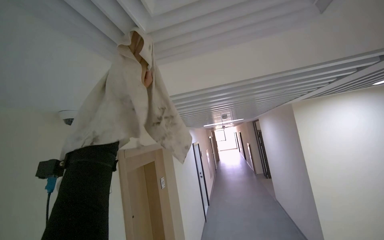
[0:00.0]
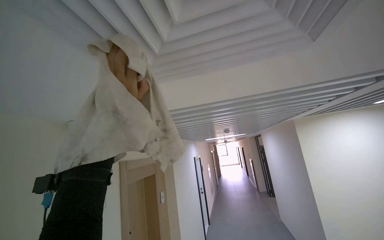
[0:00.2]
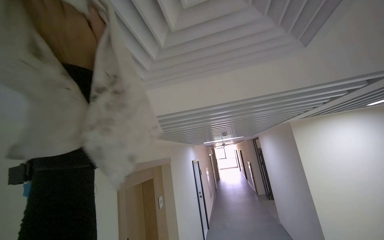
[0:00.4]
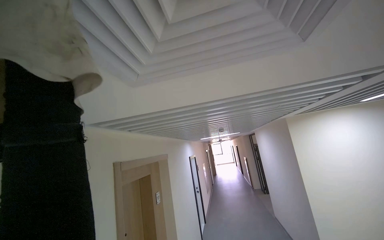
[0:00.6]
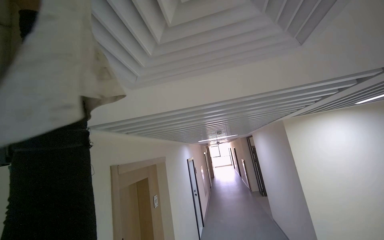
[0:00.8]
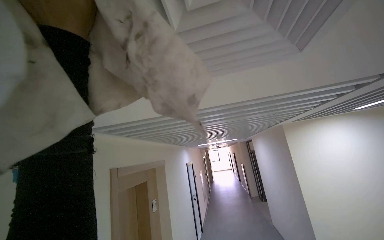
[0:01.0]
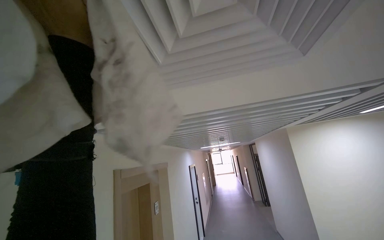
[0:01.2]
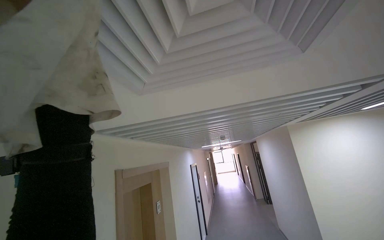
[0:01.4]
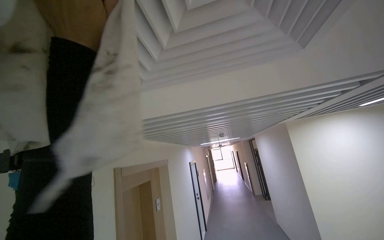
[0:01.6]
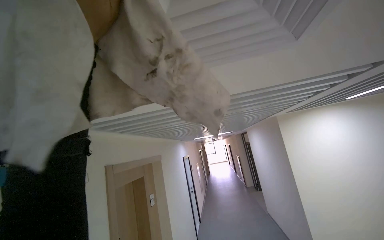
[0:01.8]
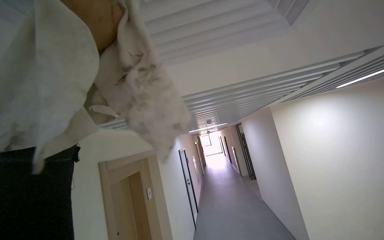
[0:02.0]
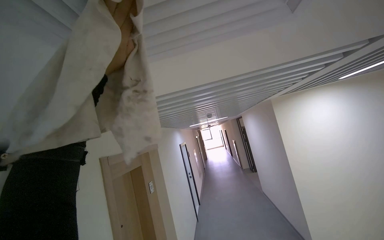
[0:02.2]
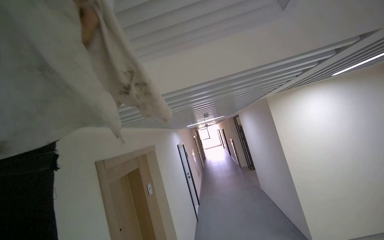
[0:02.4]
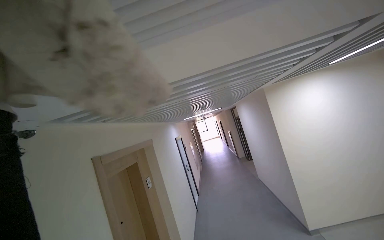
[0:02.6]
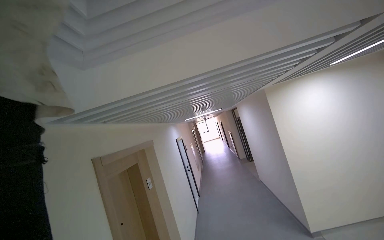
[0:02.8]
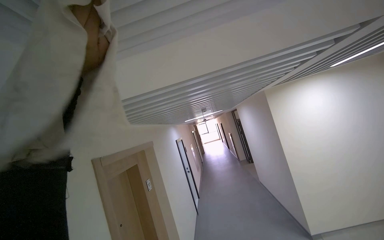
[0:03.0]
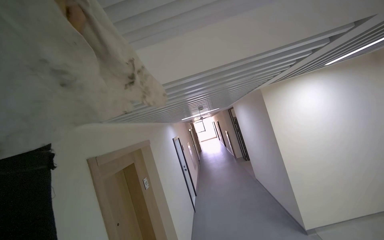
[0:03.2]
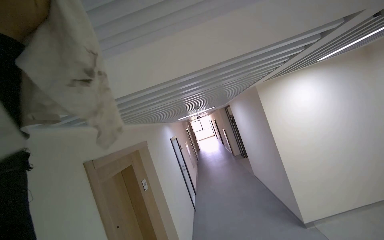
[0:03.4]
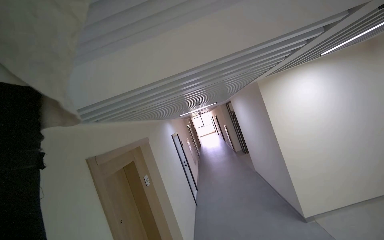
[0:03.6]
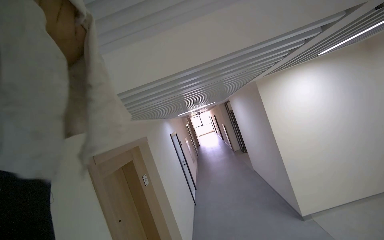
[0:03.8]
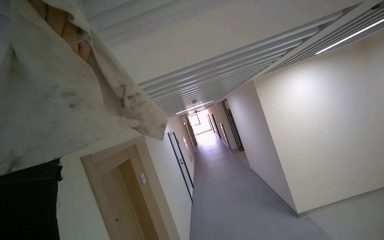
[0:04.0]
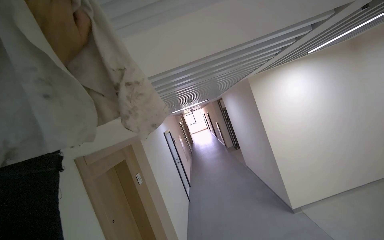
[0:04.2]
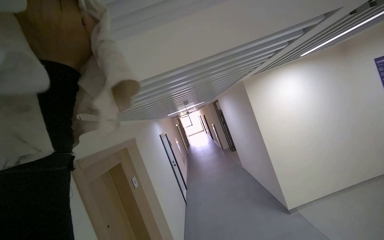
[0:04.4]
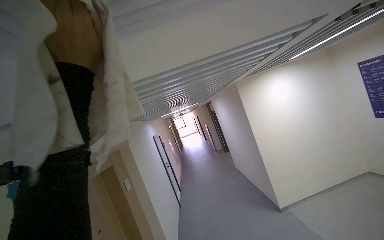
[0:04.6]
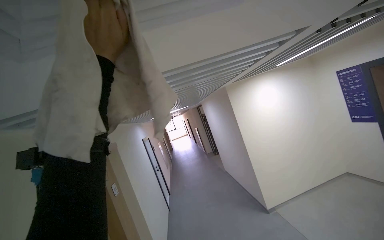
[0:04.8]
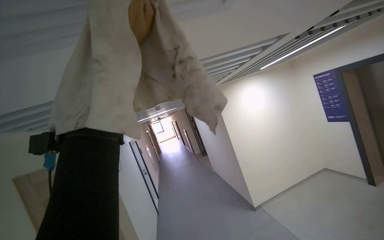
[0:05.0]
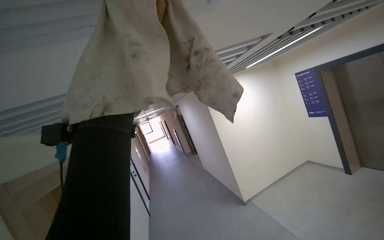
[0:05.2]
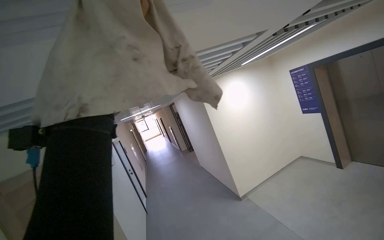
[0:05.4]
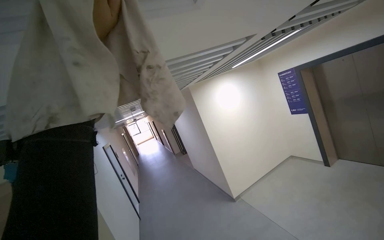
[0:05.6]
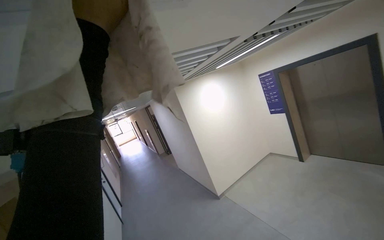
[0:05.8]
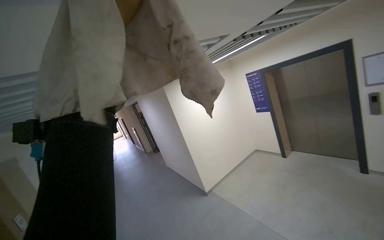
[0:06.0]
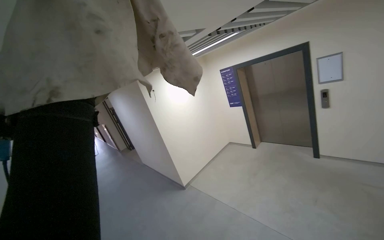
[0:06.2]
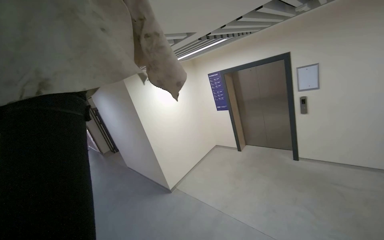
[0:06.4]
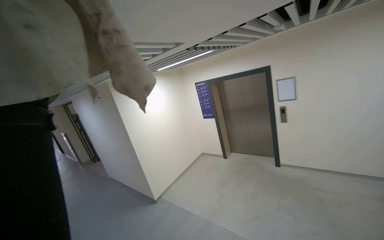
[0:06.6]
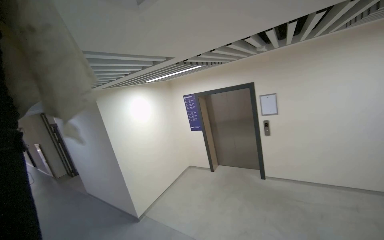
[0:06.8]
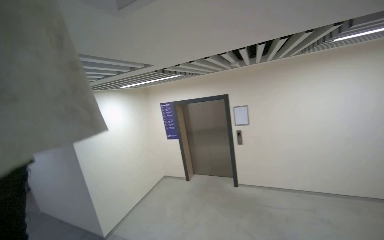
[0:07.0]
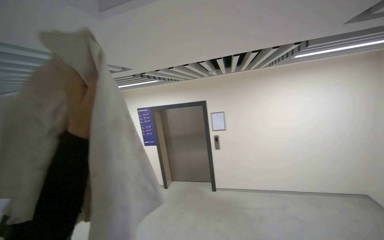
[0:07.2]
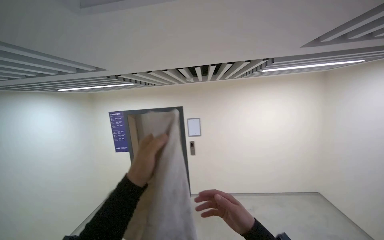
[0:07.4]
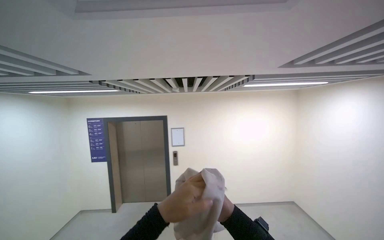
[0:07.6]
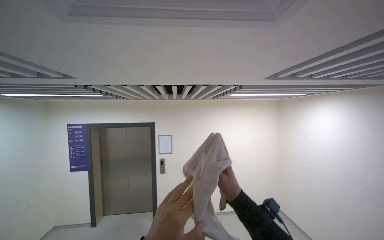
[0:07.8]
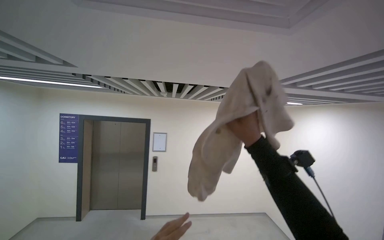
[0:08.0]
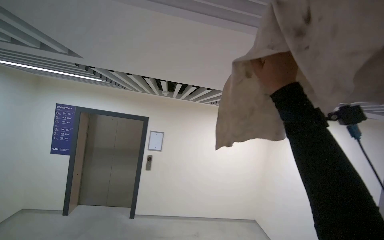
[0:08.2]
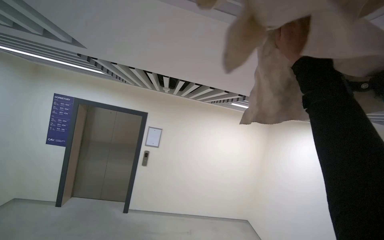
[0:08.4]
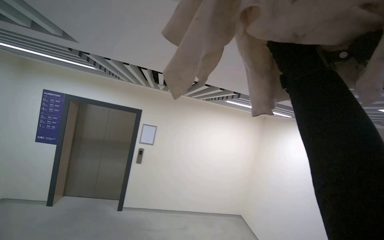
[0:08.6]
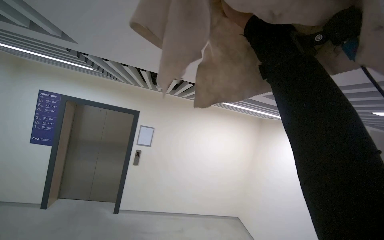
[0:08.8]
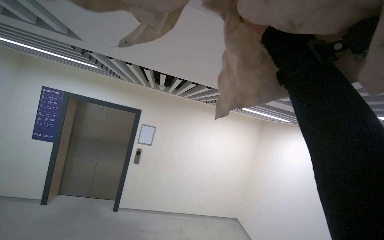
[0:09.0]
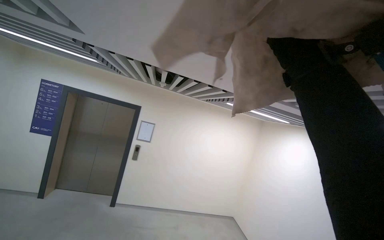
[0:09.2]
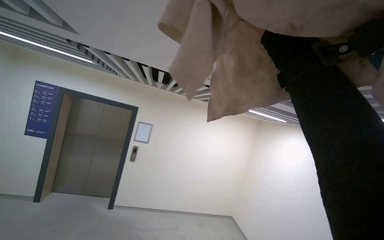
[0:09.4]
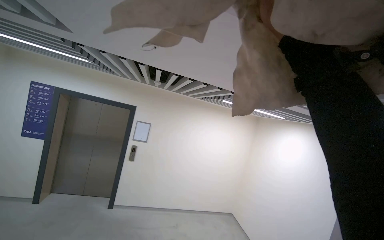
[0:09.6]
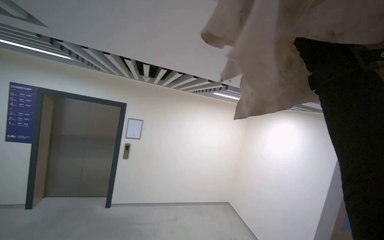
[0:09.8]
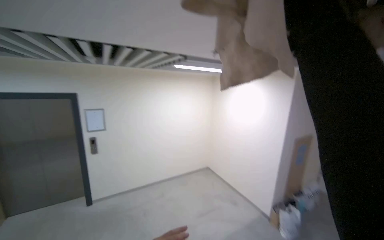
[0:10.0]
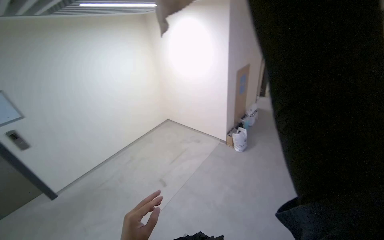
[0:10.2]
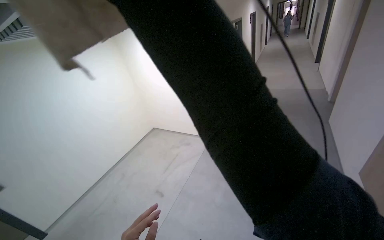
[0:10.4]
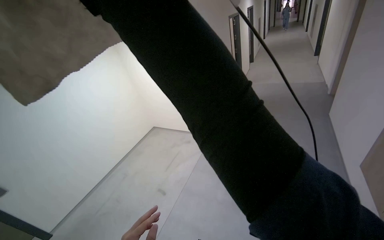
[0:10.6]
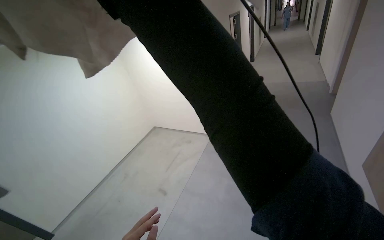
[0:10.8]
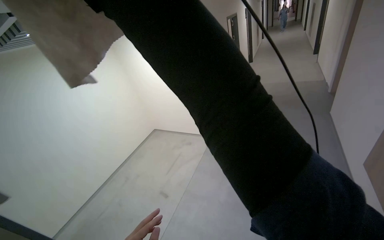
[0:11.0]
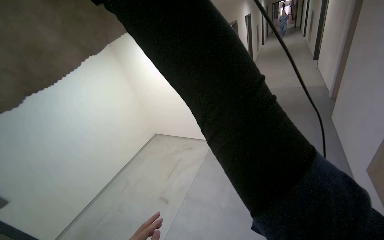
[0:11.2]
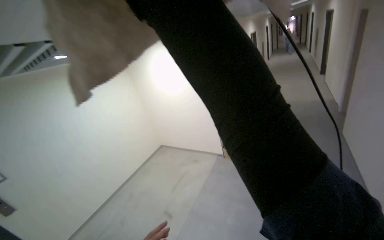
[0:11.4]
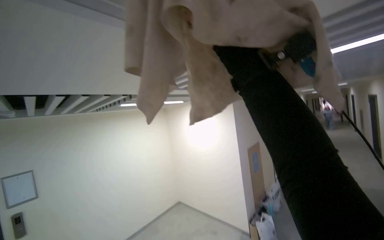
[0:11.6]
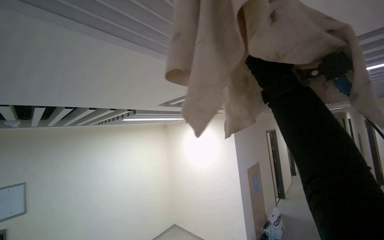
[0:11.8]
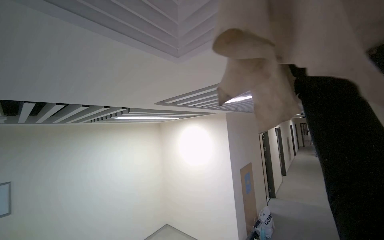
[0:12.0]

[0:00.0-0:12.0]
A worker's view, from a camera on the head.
Job: wiping surfaces.
The whole recording: Wiping ceiling vents. The worker wipes the ceiling vents with a cloth.
0:04.4 to 0:06.0: The camera sweeps to the right, by roughly 30 degrees.
0:06.0 to 0:07.6: The camera is aimed some 60 degrees further to the right. The camera pitches upward, by about 20 degrees.
0:10.4 to 0:12.0: The wearer looks some 15 degrees further upward.

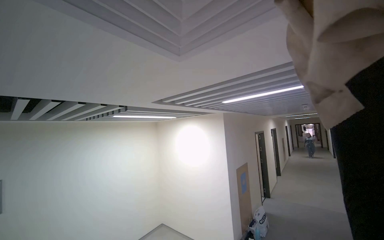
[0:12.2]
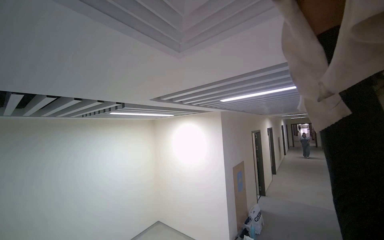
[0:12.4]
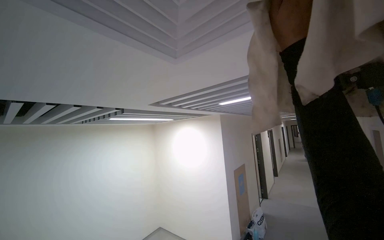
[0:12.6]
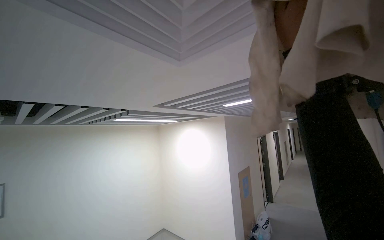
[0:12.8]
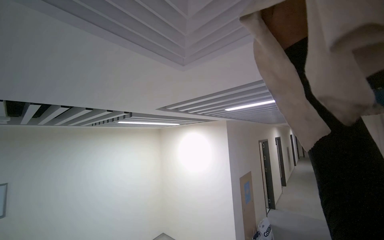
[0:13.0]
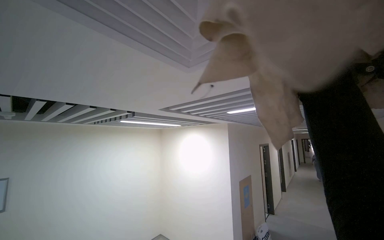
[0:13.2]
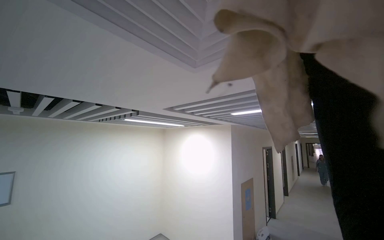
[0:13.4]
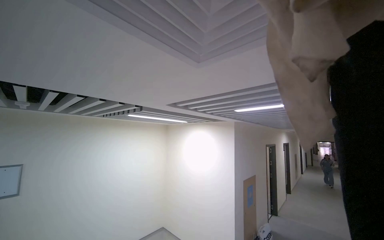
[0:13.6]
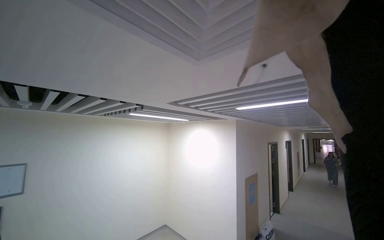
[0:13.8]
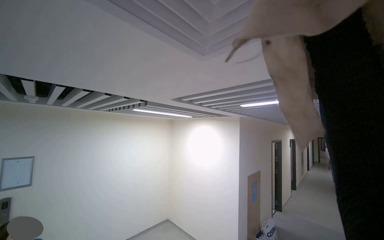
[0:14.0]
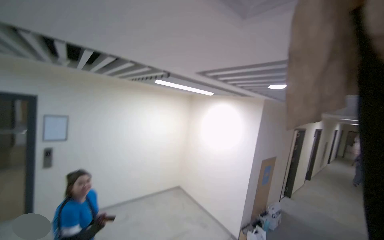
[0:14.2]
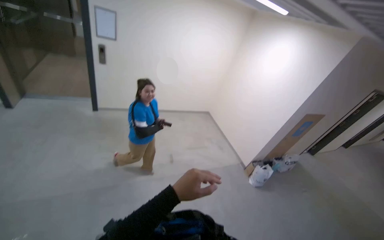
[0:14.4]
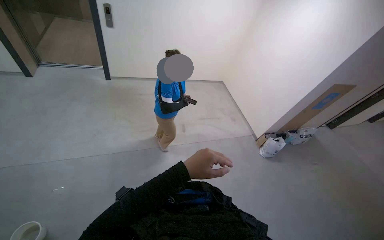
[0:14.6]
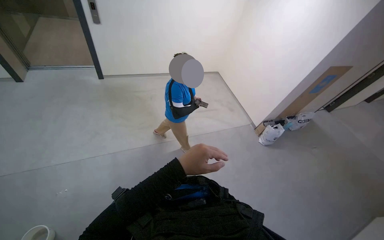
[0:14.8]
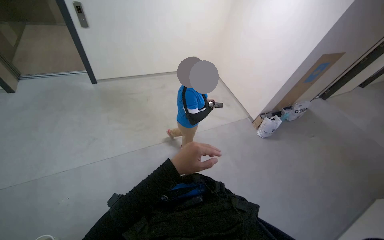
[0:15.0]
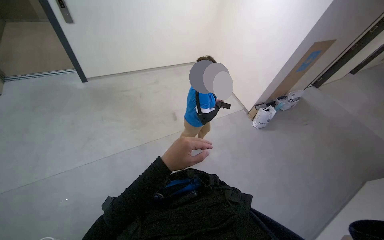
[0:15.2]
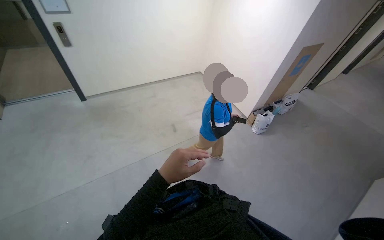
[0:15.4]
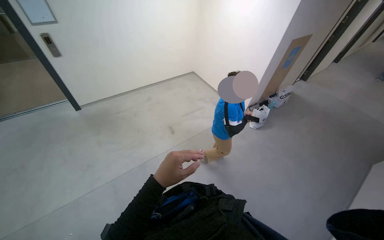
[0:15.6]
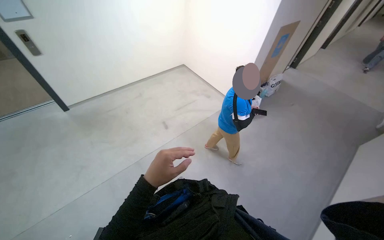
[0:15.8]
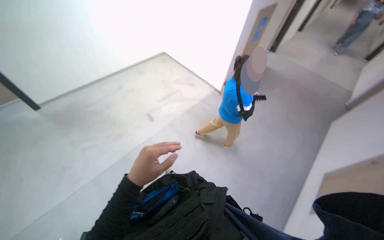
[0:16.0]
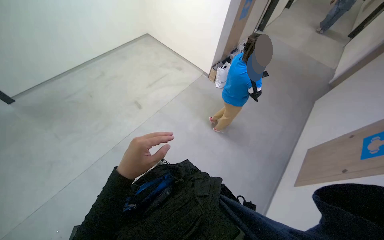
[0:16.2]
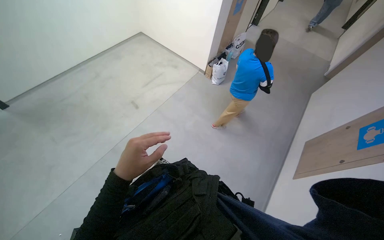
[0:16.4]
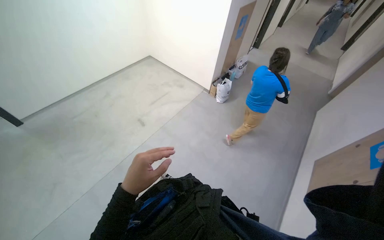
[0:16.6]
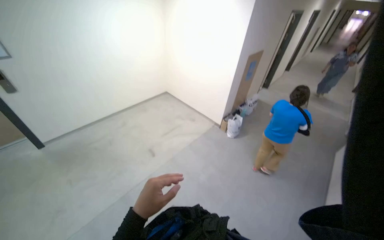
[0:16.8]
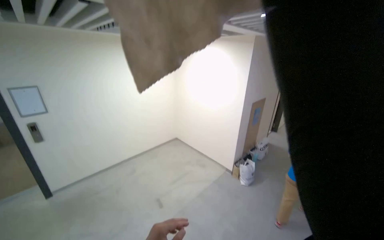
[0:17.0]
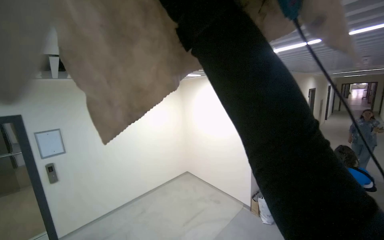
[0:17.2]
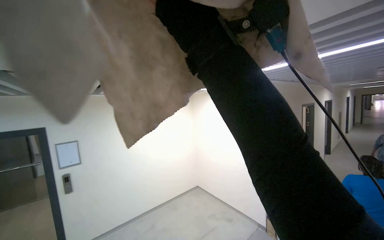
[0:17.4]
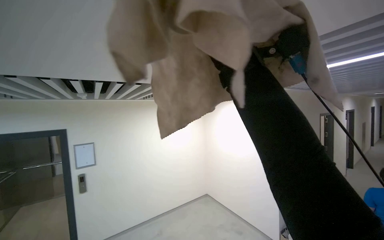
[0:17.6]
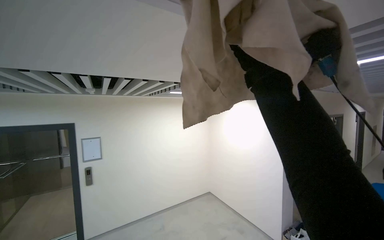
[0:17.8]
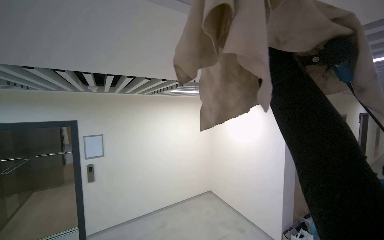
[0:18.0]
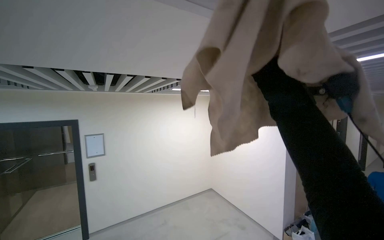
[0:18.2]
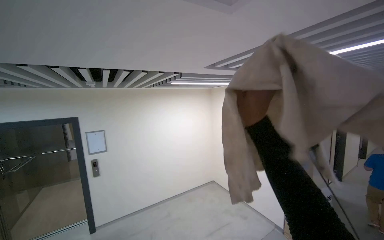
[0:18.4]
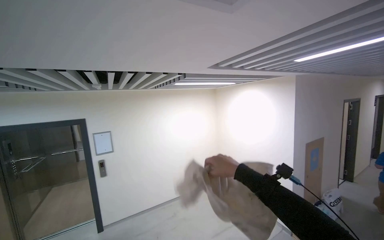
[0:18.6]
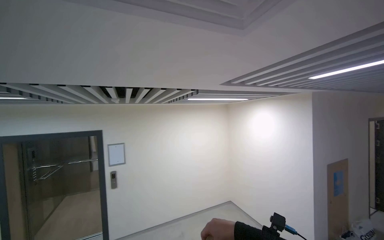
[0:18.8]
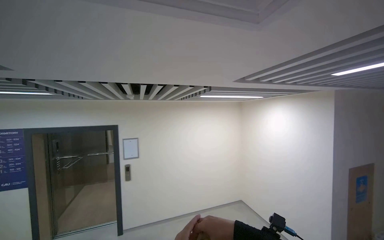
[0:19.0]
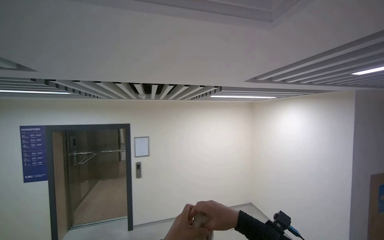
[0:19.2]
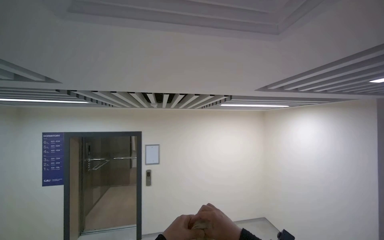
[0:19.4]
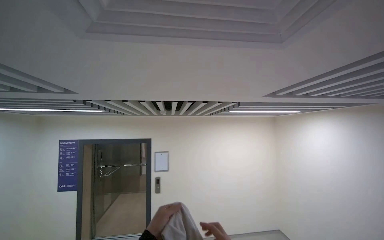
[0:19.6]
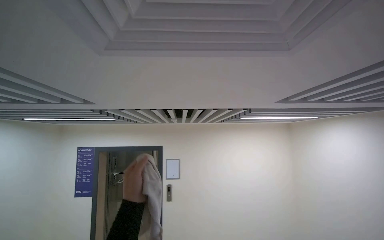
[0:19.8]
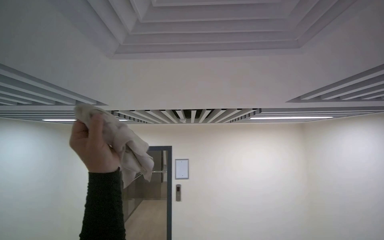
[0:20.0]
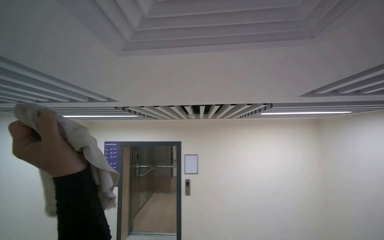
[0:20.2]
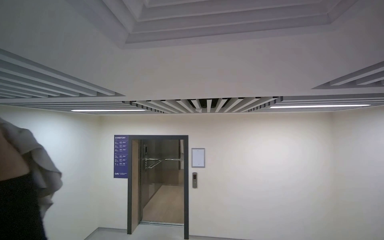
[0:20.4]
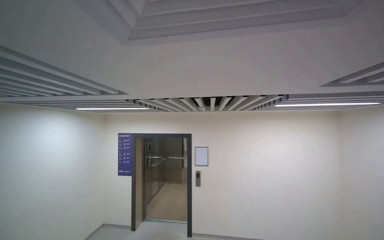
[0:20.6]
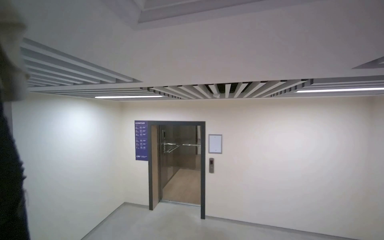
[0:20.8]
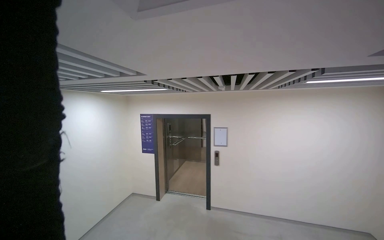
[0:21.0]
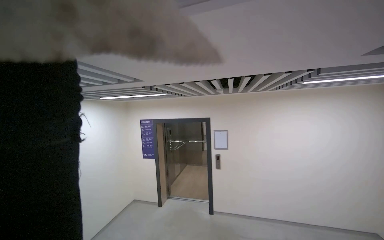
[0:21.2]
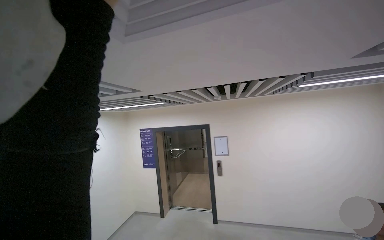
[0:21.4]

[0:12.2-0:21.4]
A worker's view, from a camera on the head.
Job: wiping surfaces.
The whole recording: Wiping ceiling vents. The worker wipes the ceiling vents with a cloth.
0:13.8 to 0:15.2: The head turns to the left by roughly 25 degrees. The view tilts some 55 degrees downward.
0:16.8 to 0:18.4: The camera is aimed roughly 20 degrees further to the left. The view tips upward by some 35 degrees.
0:18.4 to 0:19.8: The view swings some 25 degrees to the left. The wearer looks some 15 degrees further upward.
0:19.8 to 0:21.4: The view swings approximately 20 degrees to the left.
